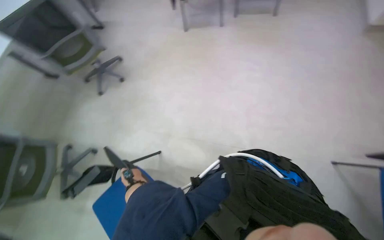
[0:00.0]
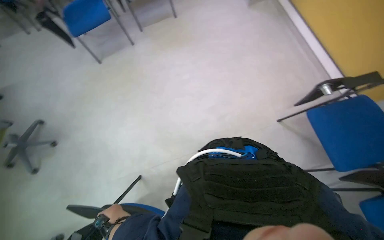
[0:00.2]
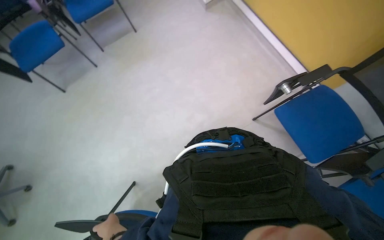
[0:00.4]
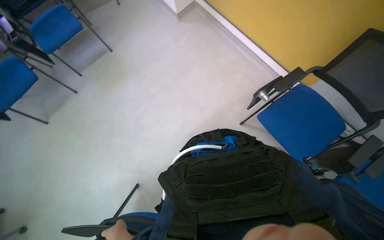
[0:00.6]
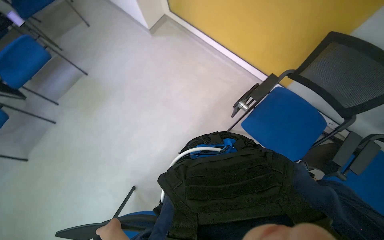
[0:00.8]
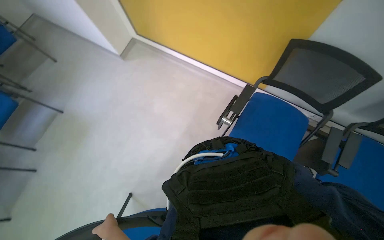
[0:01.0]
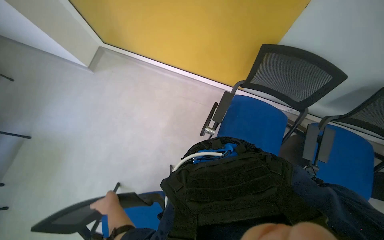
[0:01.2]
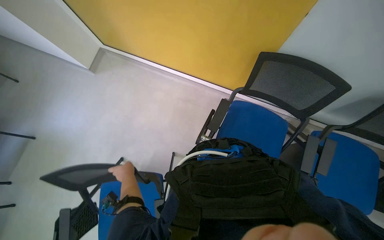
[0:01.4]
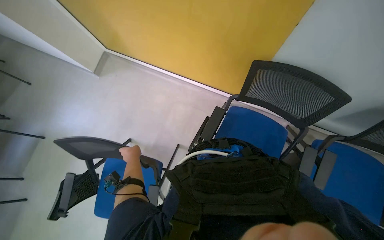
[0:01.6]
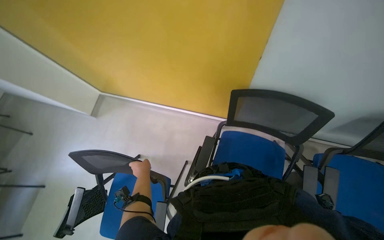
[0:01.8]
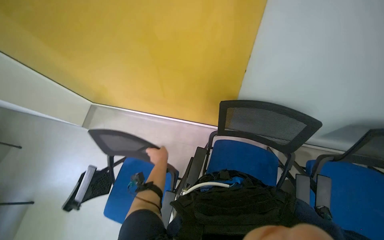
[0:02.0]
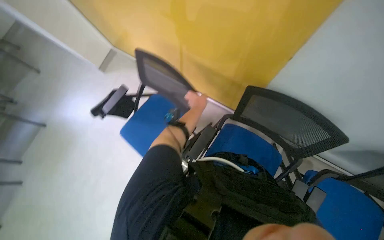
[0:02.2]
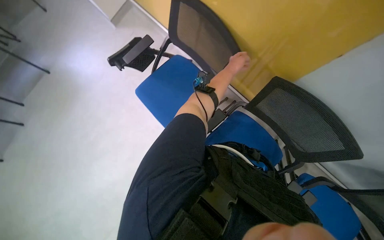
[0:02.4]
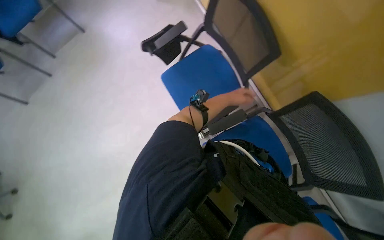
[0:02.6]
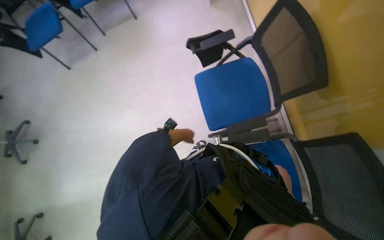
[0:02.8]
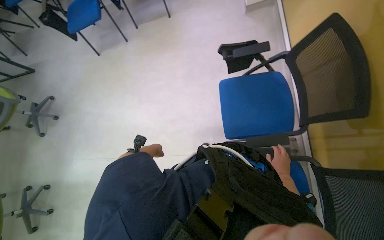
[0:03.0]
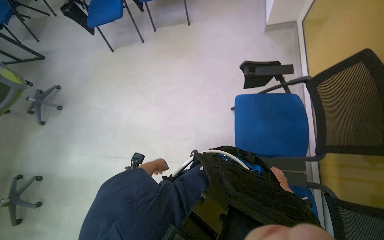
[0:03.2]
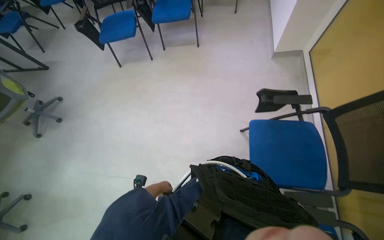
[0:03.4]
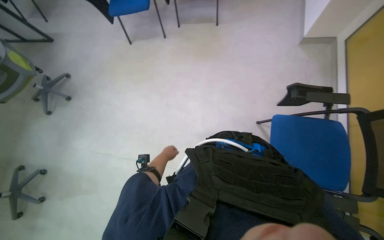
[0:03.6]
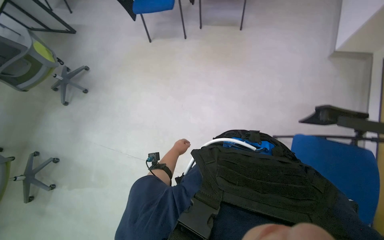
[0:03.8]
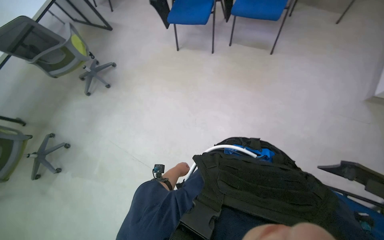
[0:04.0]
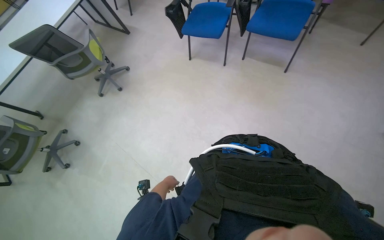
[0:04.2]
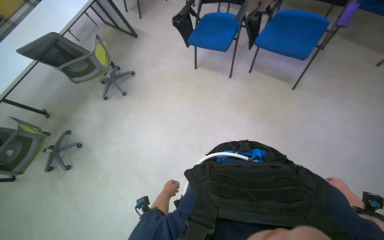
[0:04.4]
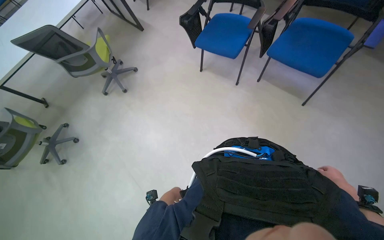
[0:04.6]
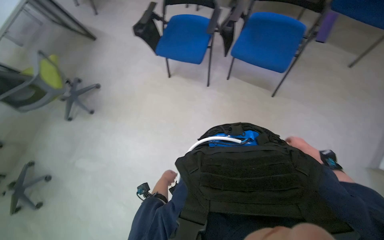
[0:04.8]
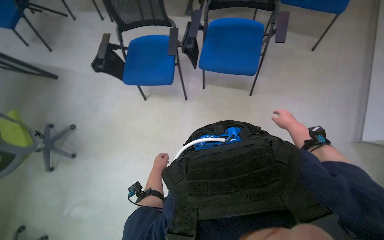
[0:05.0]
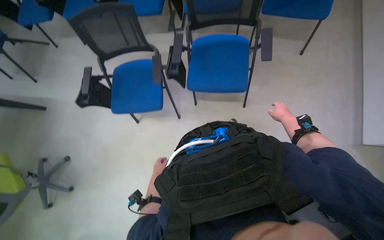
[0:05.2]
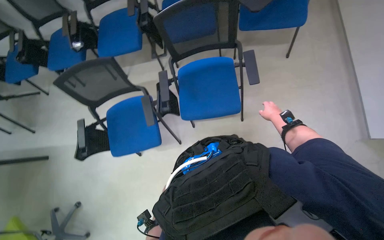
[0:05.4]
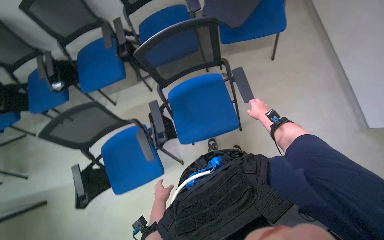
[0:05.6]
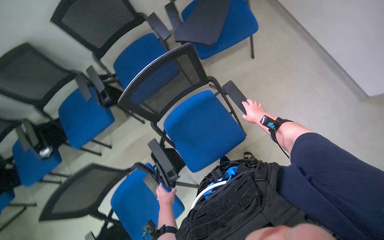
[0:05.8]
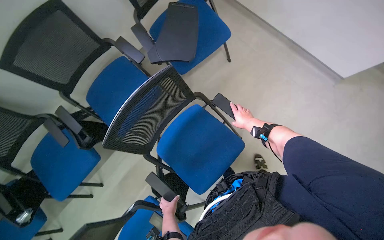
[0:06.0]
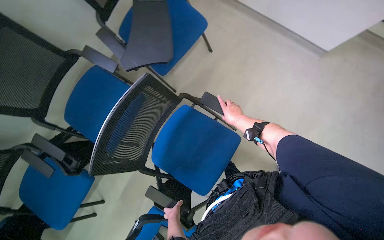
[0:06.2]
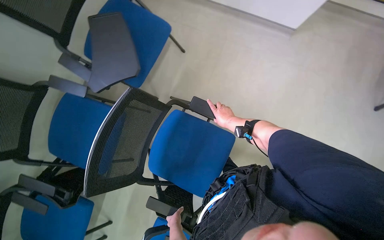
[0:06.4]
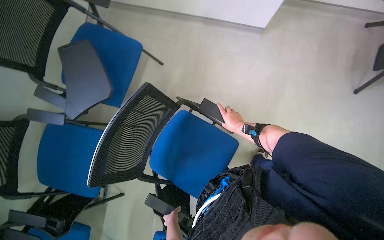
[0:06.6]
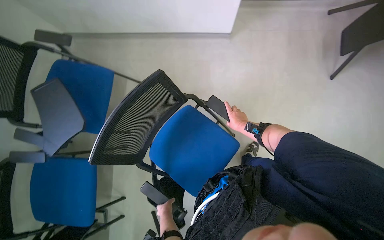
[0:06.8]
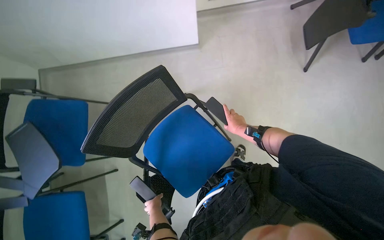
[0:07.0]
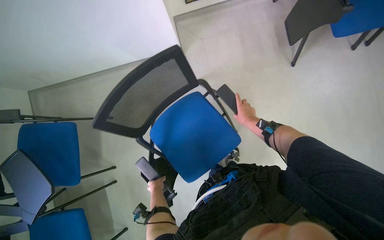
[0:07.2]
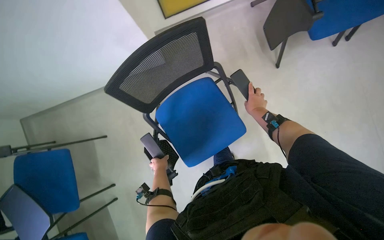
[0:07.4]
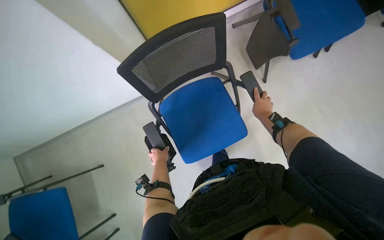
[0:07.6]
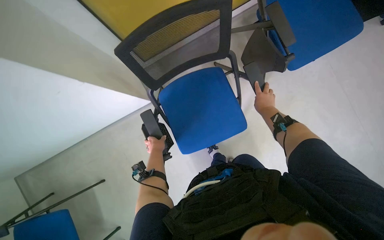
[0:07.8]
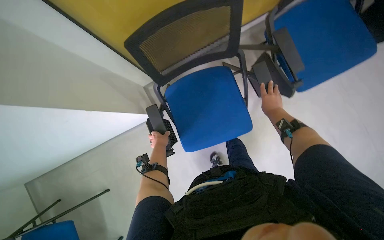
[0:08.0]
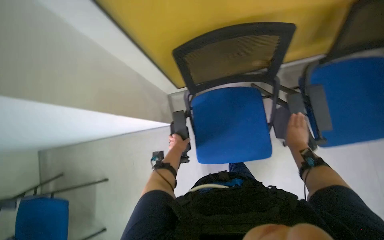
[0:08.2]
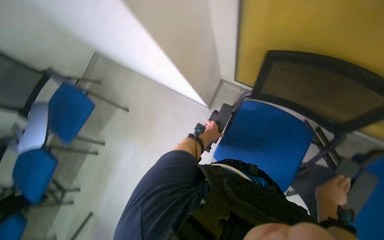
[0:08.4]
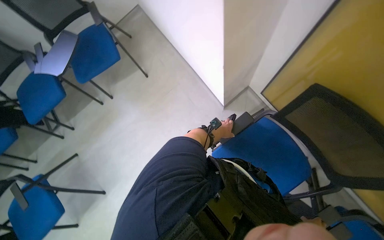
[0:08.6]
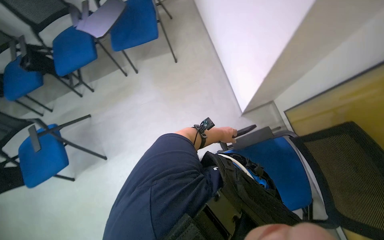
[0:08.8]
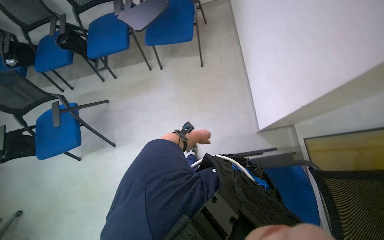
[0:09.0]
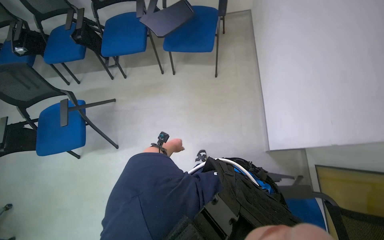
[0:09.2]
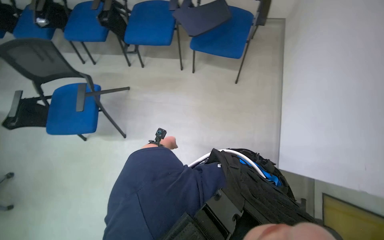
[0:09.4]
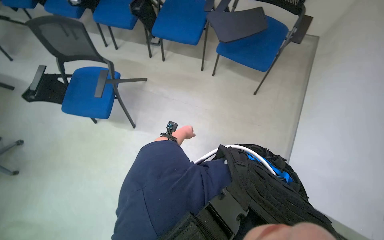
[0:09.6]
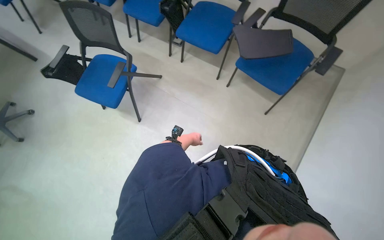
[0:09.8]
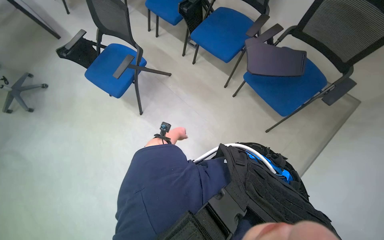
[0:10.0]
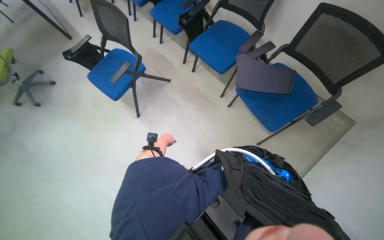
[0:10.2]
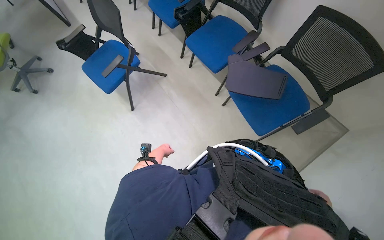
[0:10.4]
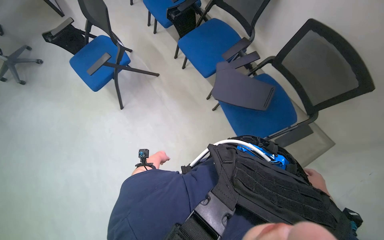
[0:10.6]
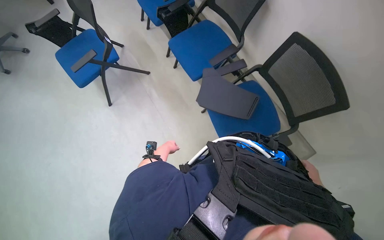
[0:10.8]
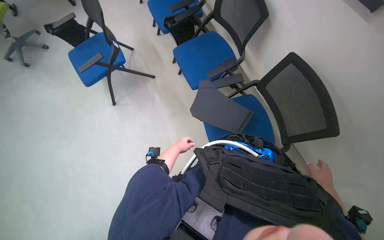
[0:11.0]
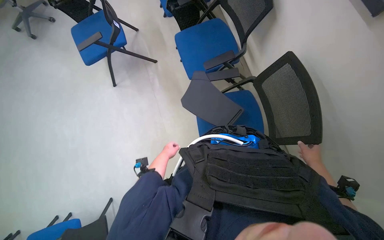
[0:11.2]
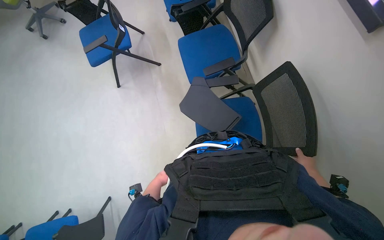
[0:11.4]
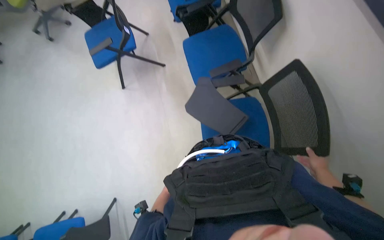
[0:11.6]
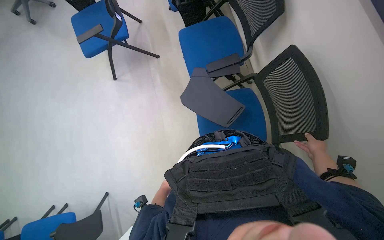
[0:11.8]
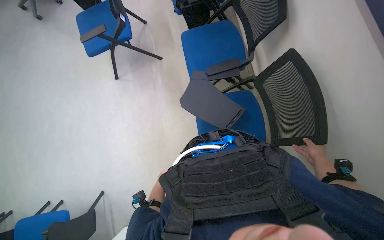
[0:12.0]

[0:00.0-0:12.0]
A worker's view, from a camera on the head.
Job: organizing items.
The whole recording: Arranging blue chairs. The worker arranges blue chairs in the room.
0:00.0 to 0:01.6: The wearer's head swings approximately 95 degrees to the right. The wearer looks approximately 25 degrees further upward.
0:01.6 to 0:03.0: The head rotates some 75 degrees to the left. The camera pitches downward, by about 15 degrees.
0:03.0 to 0:04.4: The camera travels some 90 cm. The wearer looks some 40 degrees further to the left.
0:04.4 to 0:06.0: The camera is carried about 1 m. The head rotates about 85 degrees to the right.
0:06.0 to 0:07.6: The wearer moves roughly 80 cm. The scene rotates counterclockwise by roughly 65 degrees.
0:09.0 to 0:10.4: The camera travels roughly 60 cm. Everything in view rotates some 55 degrees clockwise.

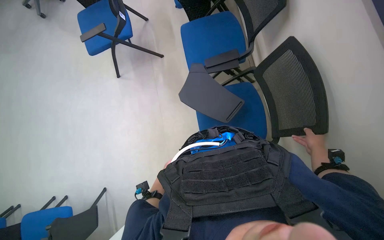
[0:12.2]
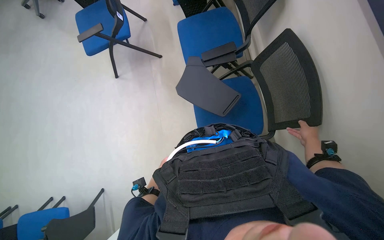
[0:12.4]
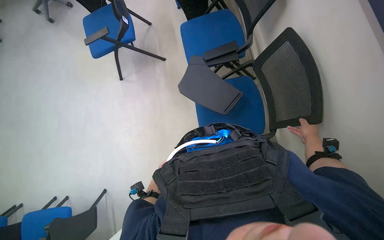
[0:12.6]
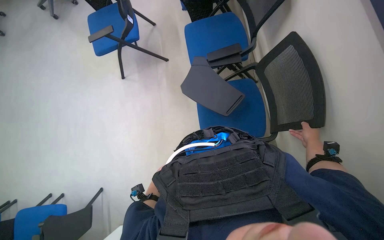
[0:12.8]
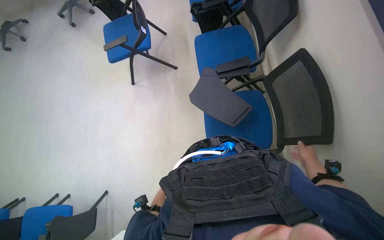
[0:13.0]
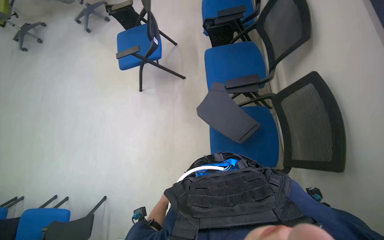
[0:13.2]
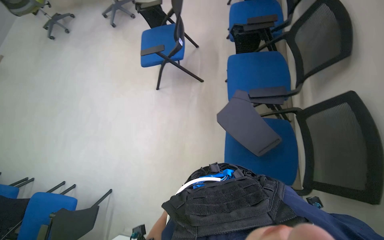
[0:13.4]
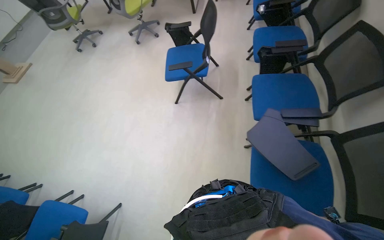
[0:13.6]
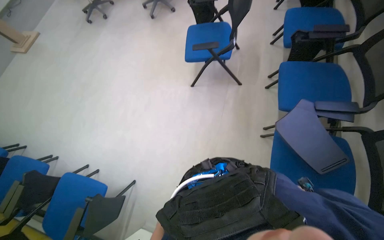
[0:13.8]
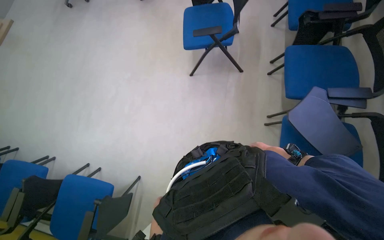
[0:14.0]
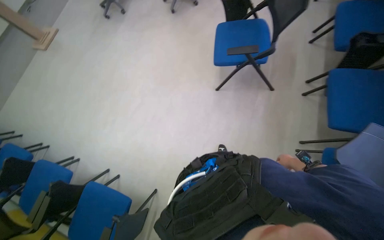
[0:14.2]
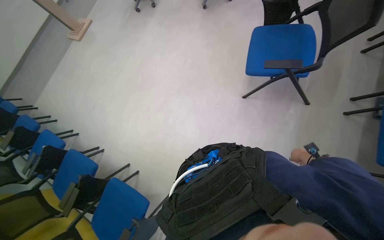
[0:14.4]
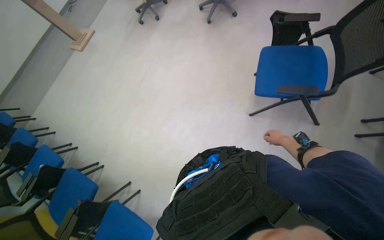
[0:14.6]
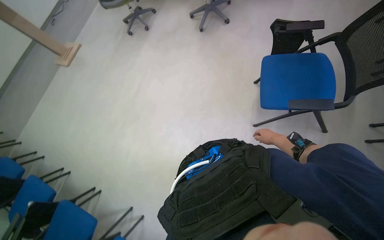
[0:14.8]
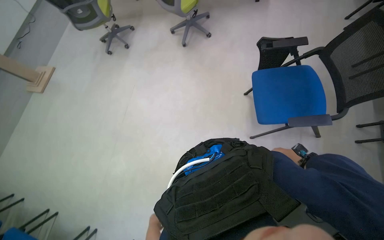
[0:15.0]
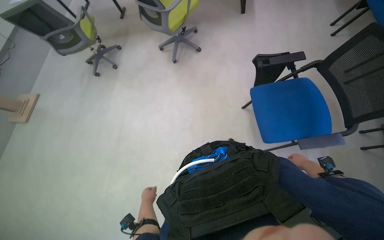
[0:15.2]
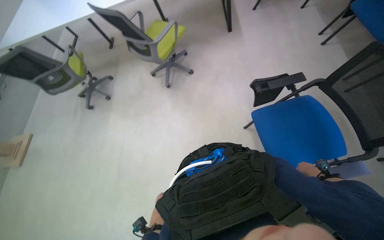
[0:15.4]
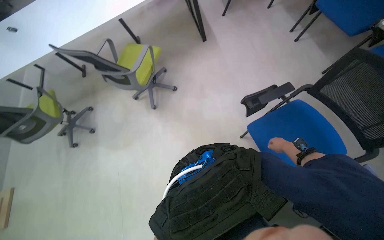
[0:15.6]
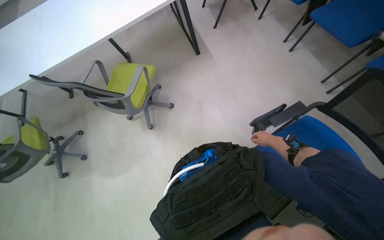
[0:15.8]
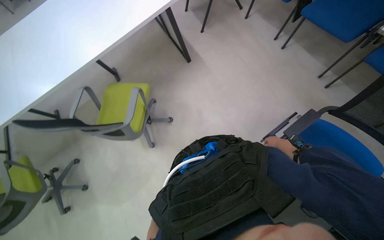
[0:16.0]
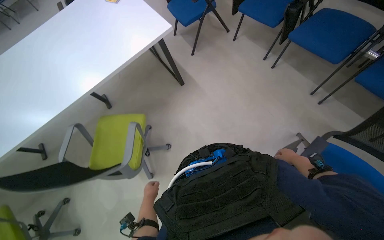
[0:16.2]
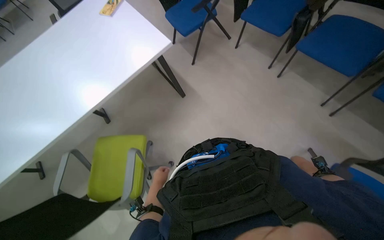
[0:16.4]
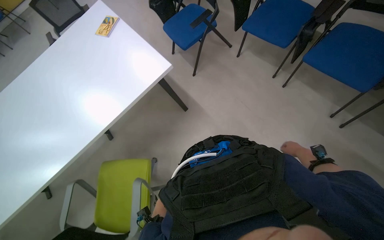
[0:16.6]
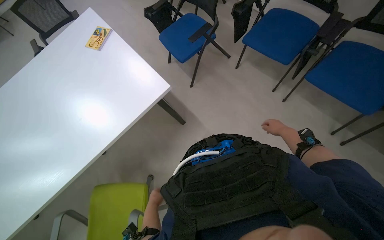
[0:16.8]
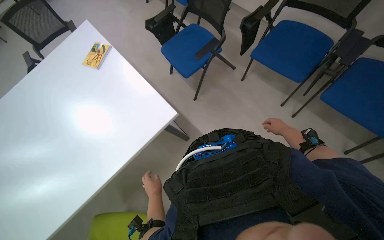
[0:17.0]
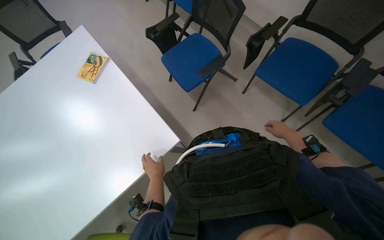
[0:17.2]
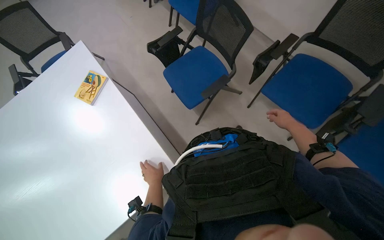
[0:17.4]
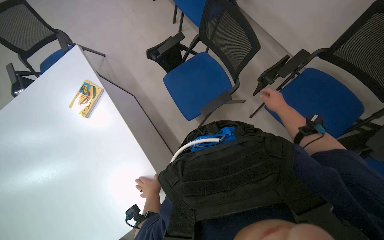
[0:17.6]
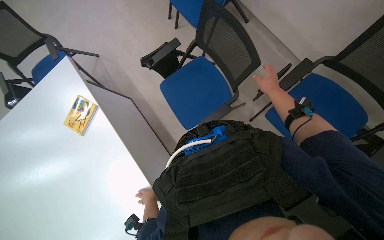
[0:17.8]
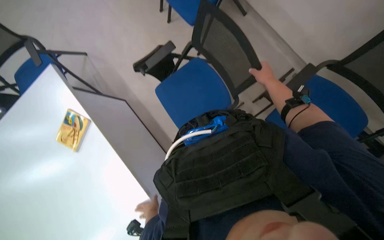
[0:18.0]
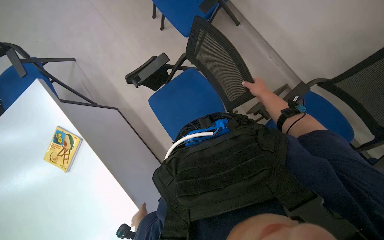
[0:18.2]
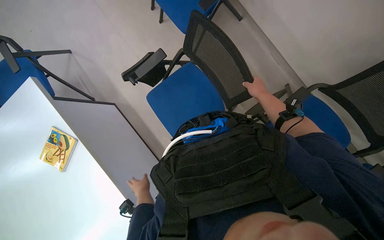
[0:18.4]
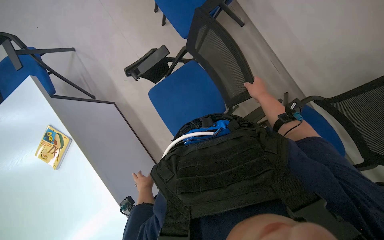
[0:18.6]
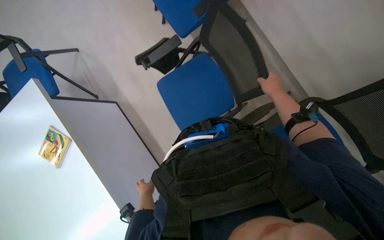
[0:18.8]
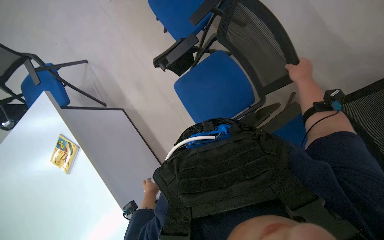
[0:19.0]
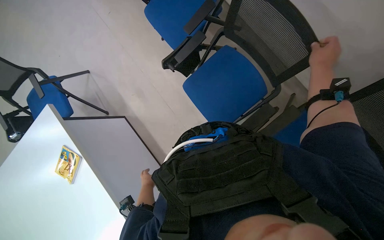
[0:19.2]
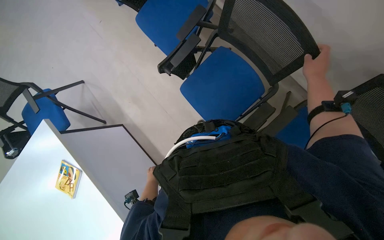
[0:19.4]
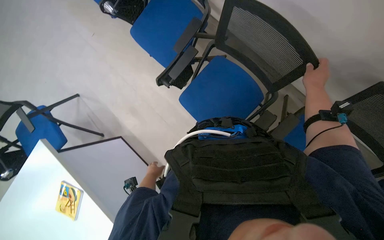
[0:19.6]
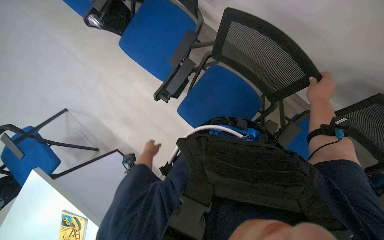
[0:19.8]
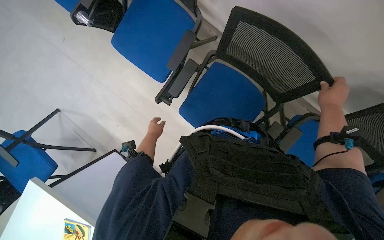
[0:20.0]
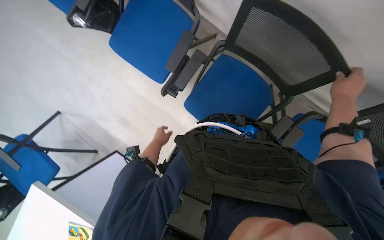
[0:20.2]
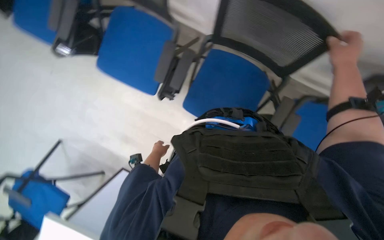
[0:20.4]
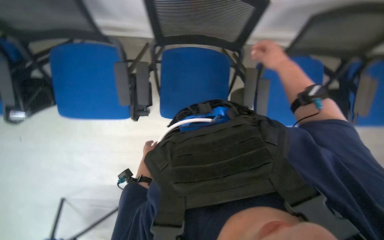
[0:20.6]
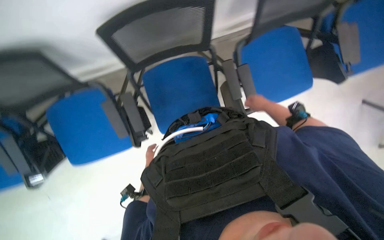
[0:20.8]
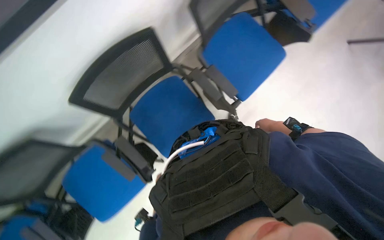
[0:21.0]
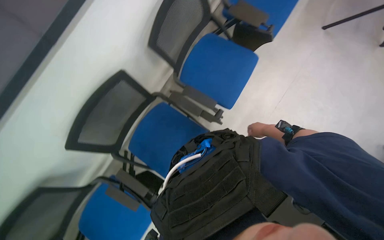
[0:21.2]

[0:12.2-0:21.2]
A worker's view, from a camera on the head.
Job: organizing items.
The whole recording: Arranging blue chairs. The worker arranges blue chairs in the room.
0:12.2 to 0:13.8: The head travels to the left, roughly 40 cm.
0:13.8 to 0:15.2: The camera travels some 1 m.
0:15.2 to 0:16.6: The wearer moves about 1.5 m. The wearer looks about 45 degrees further to the right.
0:16.6 to 0:18.2: The camera travels some 1 m. The view tilts some 15 degrees downward.
0:18.2 to 0:19.8: The right hand shifts some 15 cm to the right, while the left hand is displaced up the picture by roughly 50 cm.
0:19.8 to 0:21.2: Everything in view rotates some 95 degrees counterclockwise.
